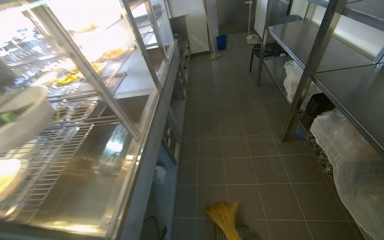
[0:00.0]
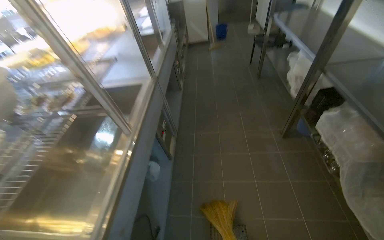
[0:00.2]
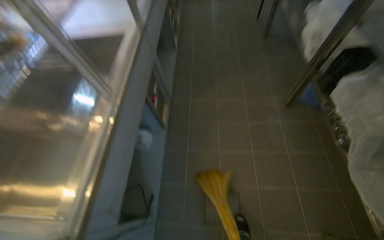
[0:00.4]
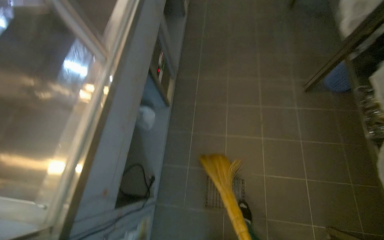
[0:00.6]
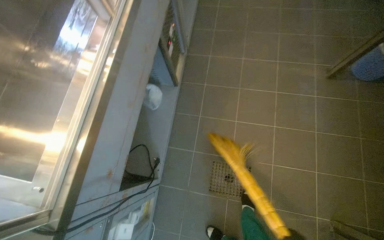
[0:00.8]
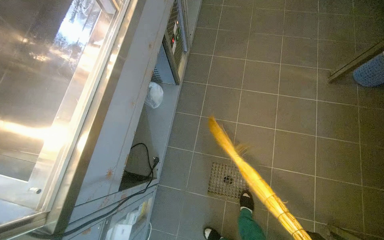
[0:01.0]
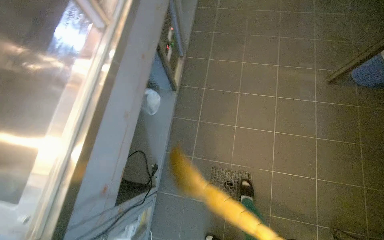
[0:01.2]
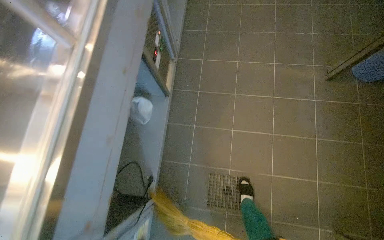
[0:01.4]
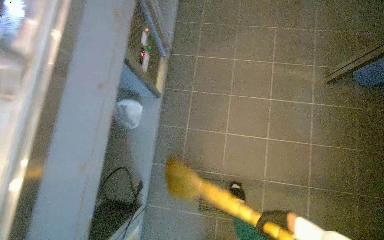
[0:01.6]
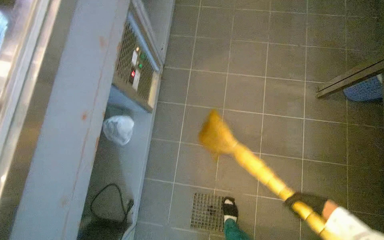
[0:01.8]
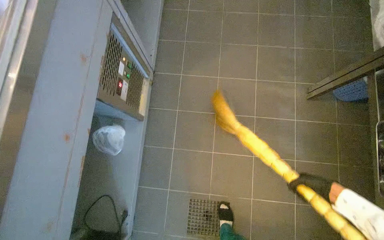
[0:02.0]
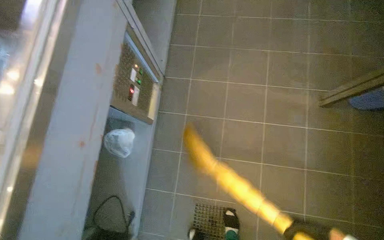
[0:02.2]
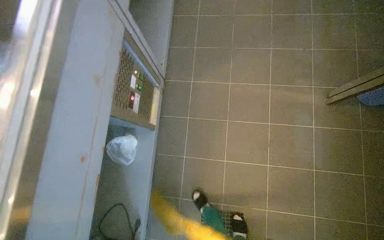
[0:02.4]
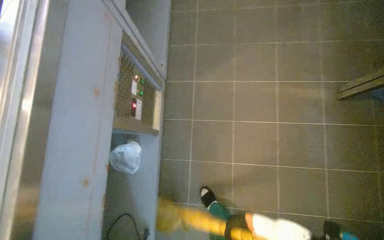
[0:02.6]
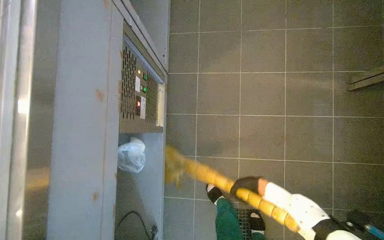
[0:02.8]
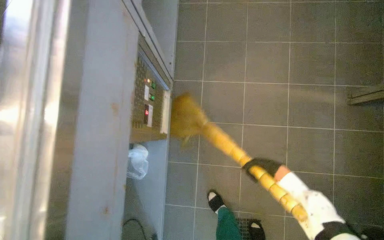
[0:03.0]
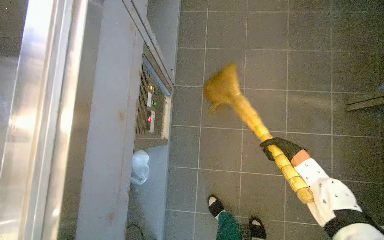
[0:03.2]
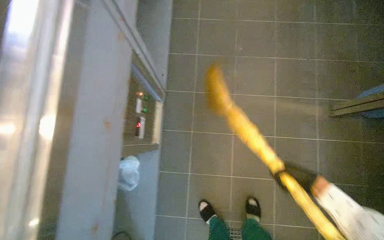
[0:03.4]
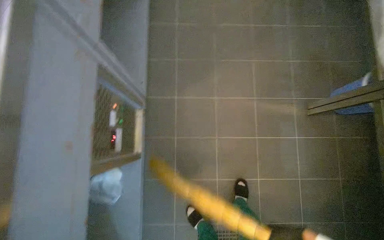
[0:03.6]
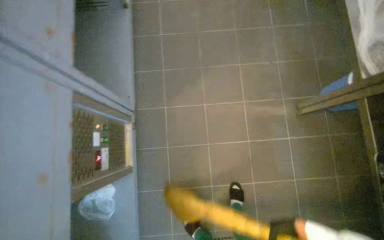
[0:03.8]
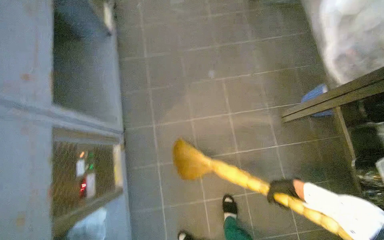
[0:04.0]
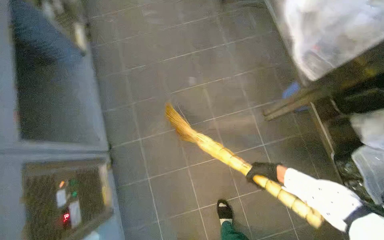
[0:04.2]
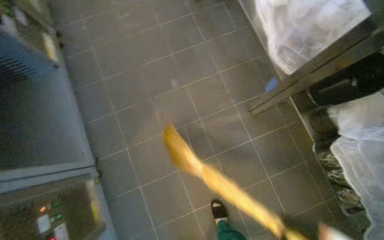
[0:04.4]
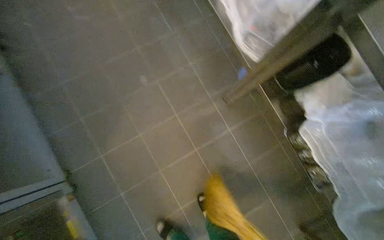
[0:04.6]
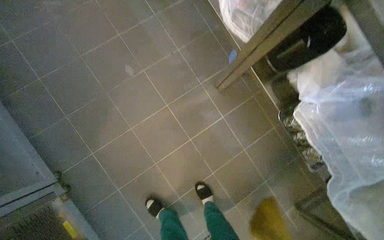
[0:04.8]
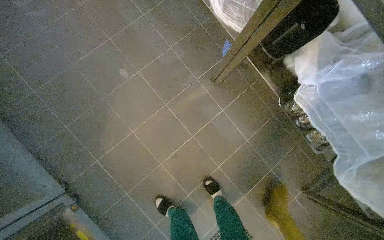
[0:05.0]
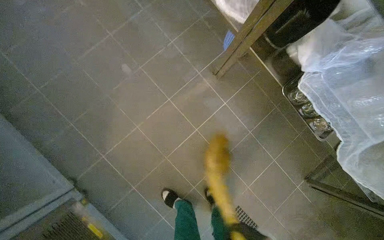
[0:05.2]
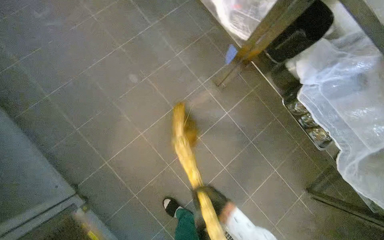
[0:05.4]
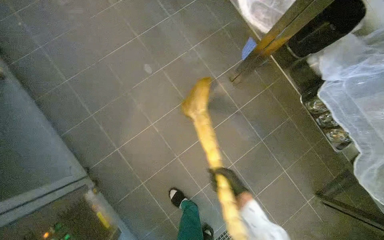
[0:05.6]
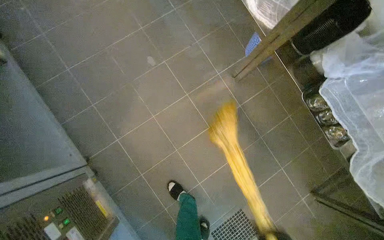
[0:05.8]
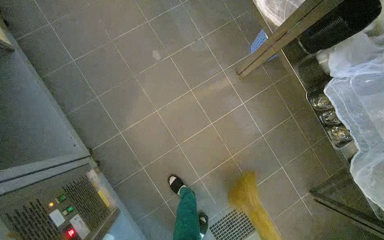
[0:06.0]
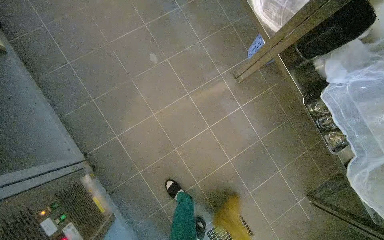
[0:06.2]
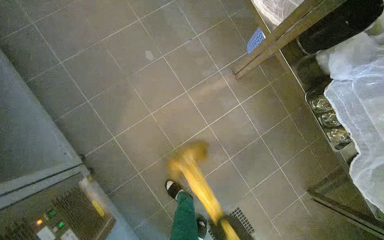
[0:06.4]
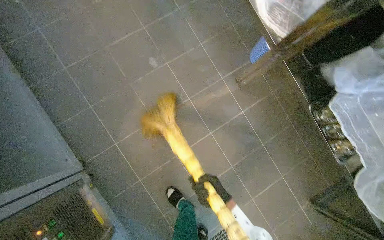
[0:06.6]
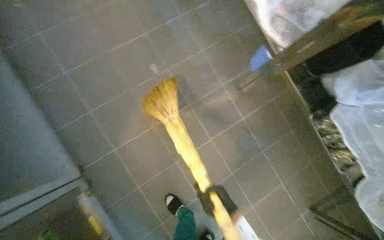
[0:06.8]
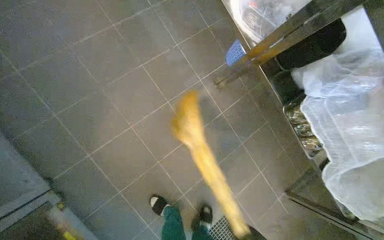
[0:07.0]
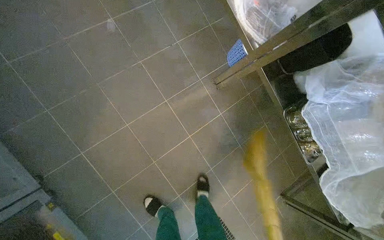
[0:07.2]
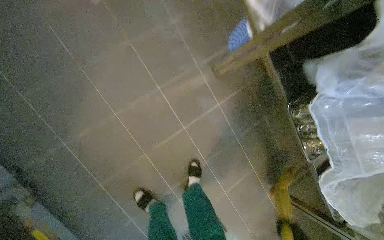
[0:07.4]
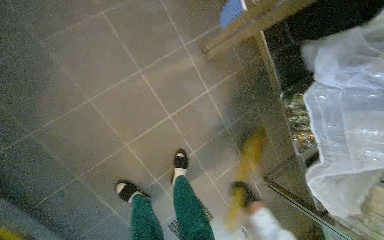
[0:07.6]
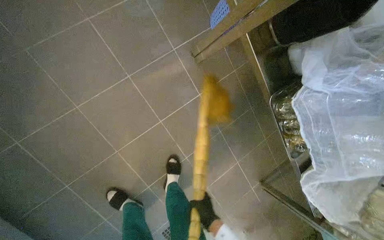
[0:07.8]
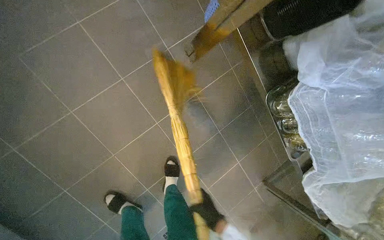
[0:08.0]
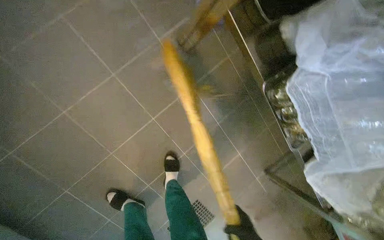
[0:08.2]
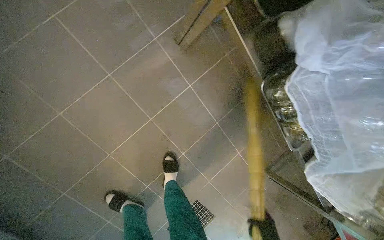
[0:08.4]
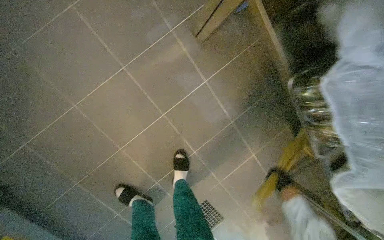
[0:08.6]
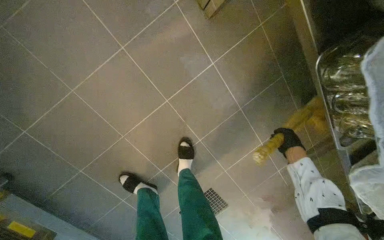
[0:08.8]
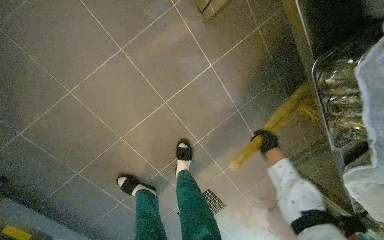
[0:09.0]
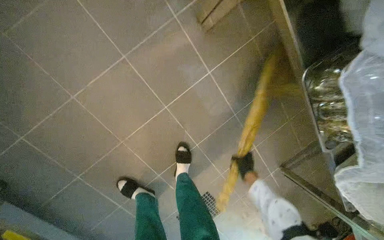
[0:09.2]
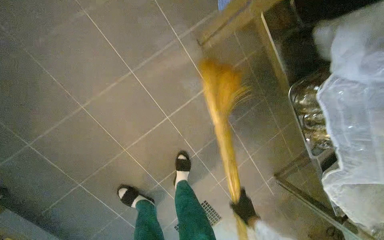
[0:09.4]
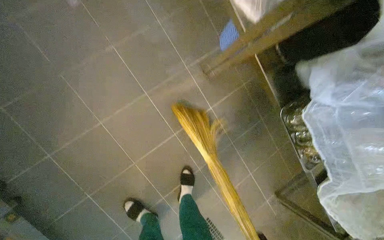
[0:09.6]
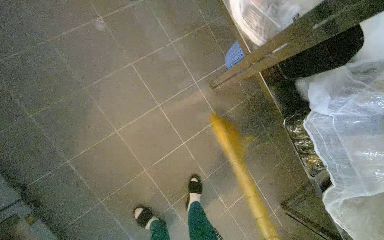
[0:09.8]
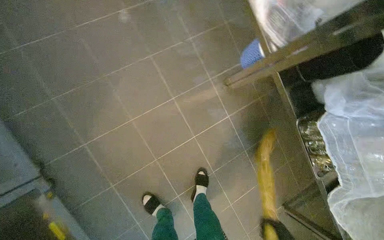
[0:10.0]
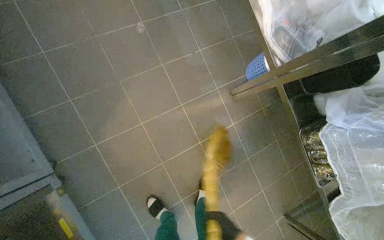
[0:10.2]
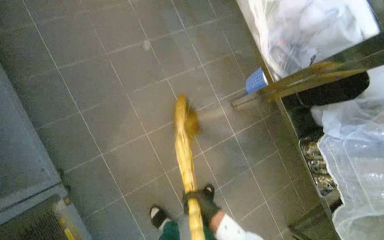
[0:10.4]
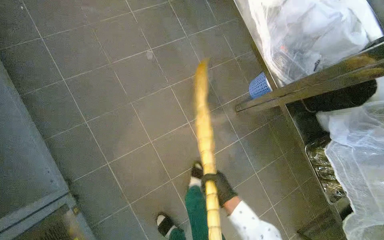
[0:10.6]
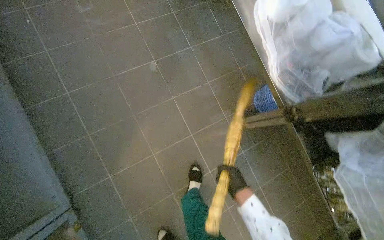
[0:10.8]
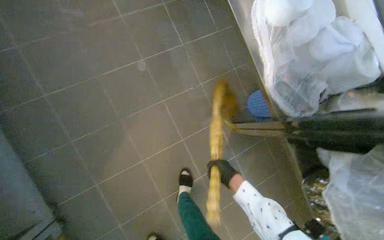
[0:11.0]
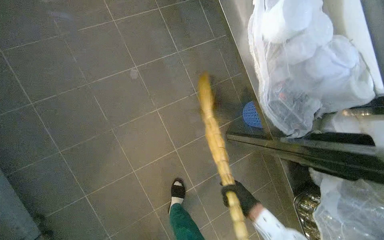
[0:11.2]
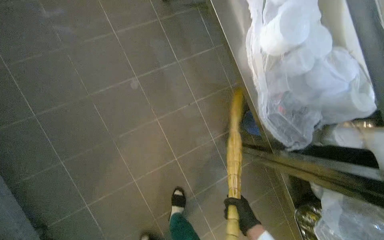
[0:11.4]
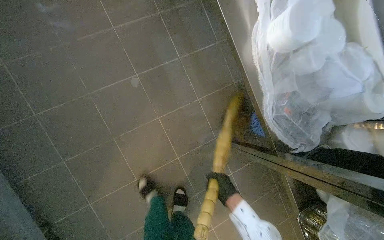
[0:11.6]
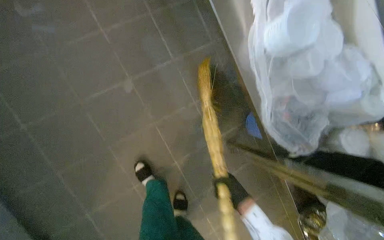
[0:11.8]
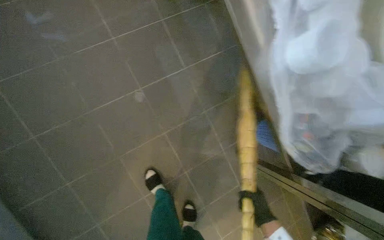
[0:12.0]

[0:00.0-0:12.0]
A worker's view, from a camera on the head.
Job: sweeping floor.
The whole recording: Sweeping kitchen floor. The worker sweeps the kitchen floor with a broom and dustpan.
0:00.0 to 0:01.6: The wearer moves approximately 60 cm. The wearer looks some 35 degrees further downward.
0:03.0 to 0:04.4: The camera travels approximately 50 cm. Everything in view rotates roughly 25 degrees counterclockwise.
0:09.0 to 0:10.4: The camera is carried some 40 cm. The camera pitches upward, by roughly 25 degrees.
0:10.4 to 0:12.0: The camera travels some 60 cm.

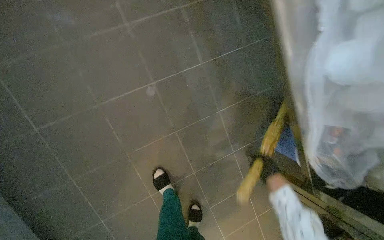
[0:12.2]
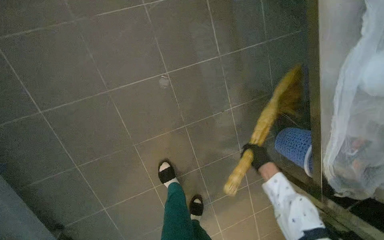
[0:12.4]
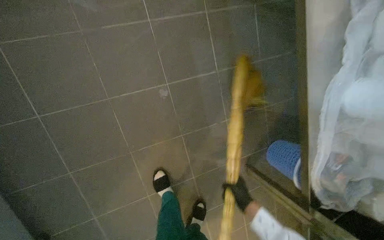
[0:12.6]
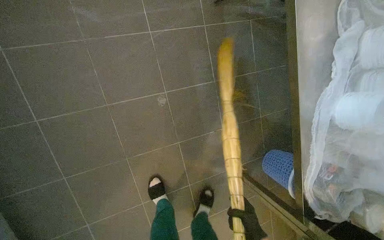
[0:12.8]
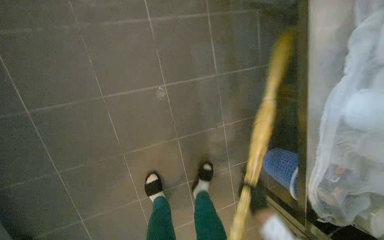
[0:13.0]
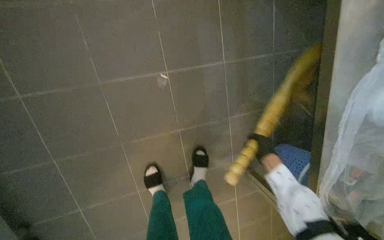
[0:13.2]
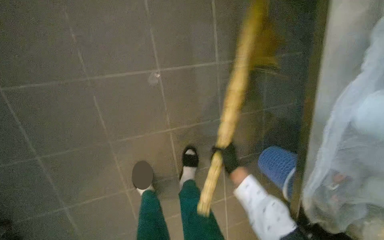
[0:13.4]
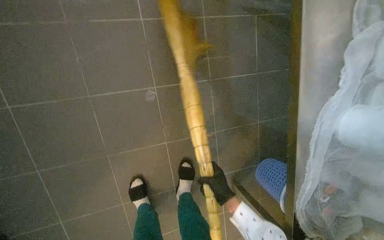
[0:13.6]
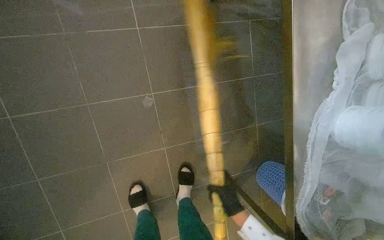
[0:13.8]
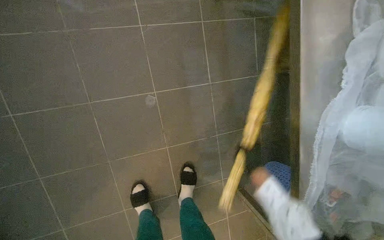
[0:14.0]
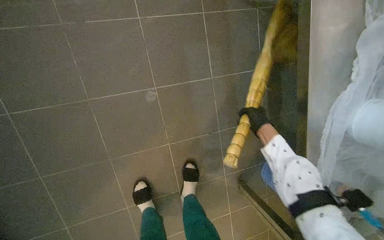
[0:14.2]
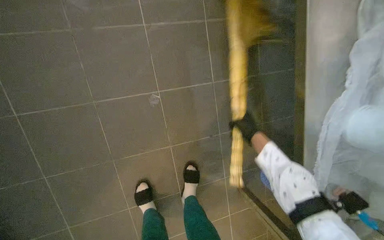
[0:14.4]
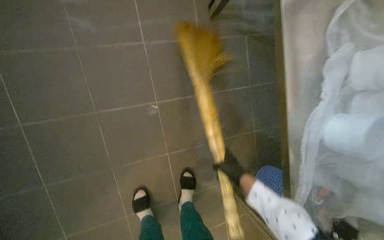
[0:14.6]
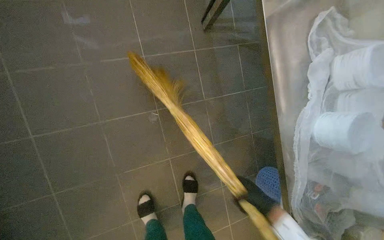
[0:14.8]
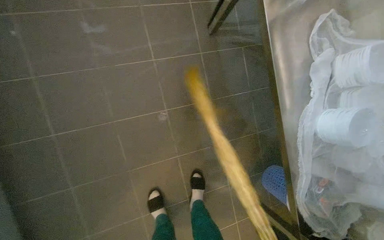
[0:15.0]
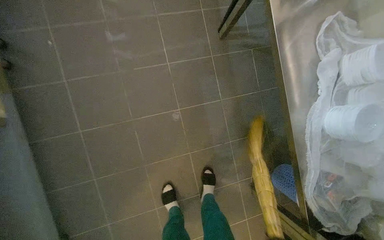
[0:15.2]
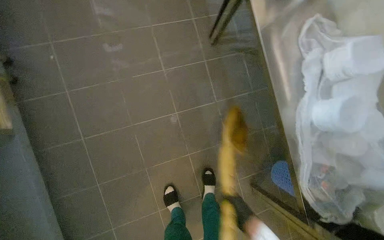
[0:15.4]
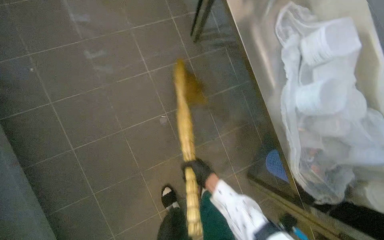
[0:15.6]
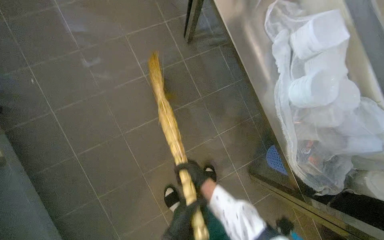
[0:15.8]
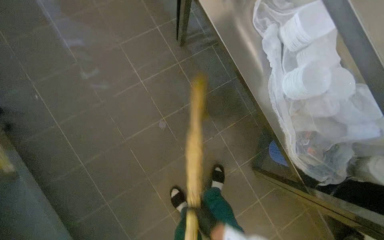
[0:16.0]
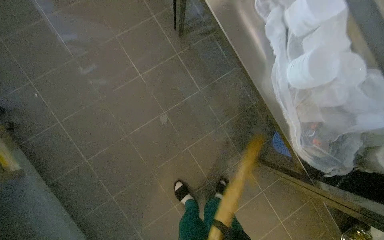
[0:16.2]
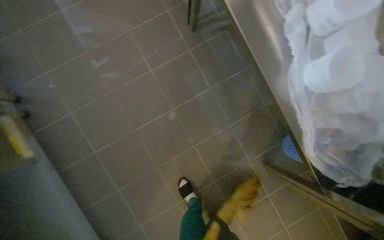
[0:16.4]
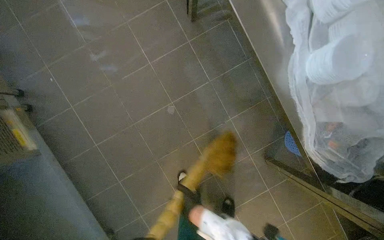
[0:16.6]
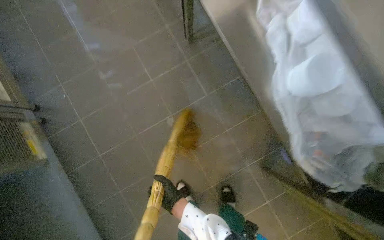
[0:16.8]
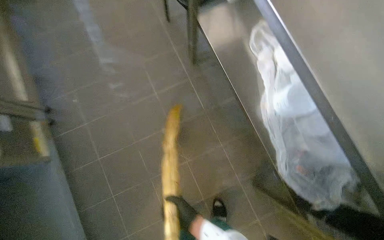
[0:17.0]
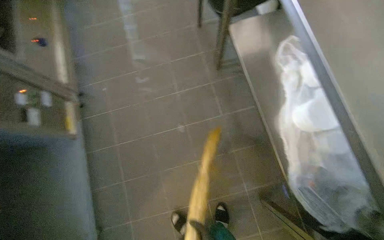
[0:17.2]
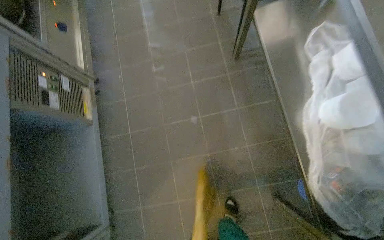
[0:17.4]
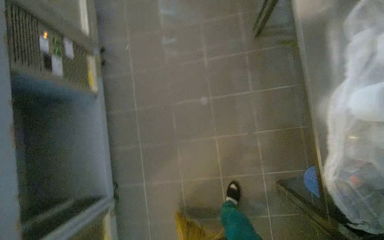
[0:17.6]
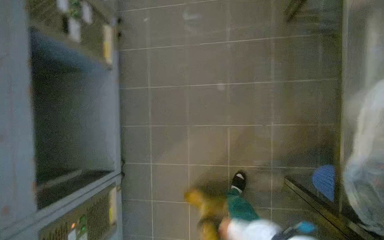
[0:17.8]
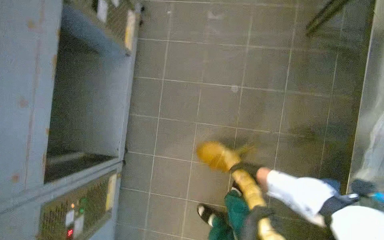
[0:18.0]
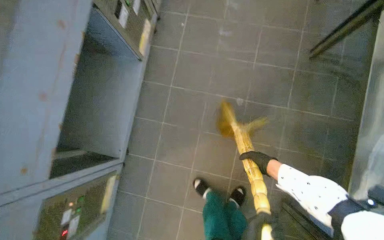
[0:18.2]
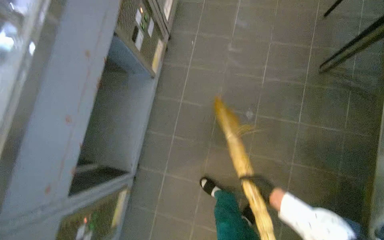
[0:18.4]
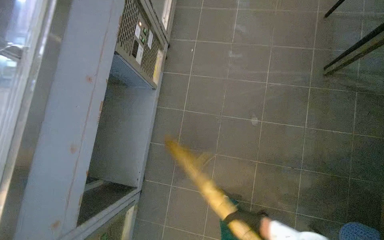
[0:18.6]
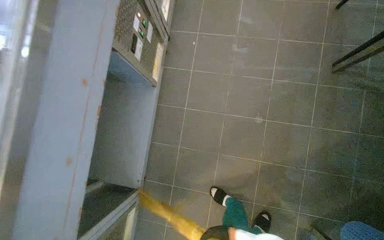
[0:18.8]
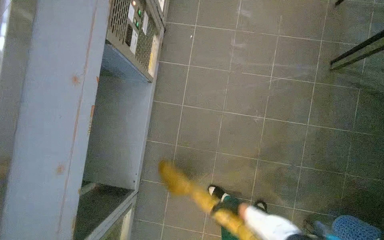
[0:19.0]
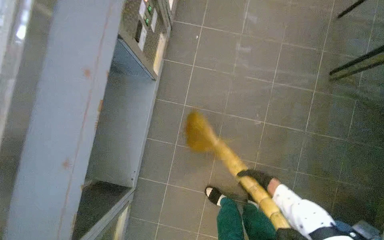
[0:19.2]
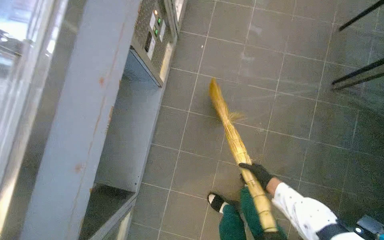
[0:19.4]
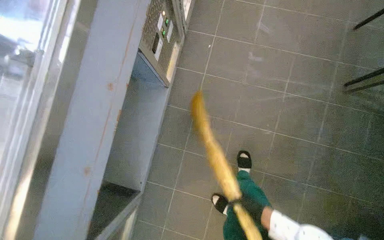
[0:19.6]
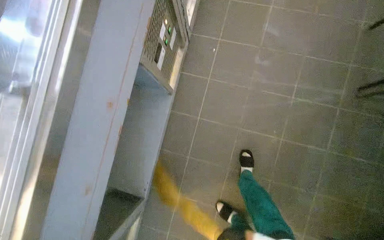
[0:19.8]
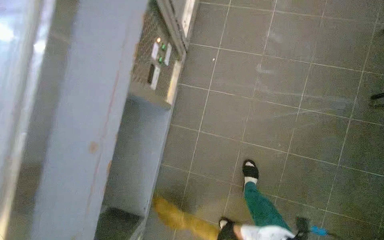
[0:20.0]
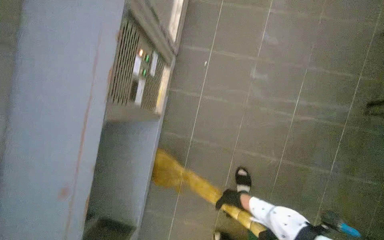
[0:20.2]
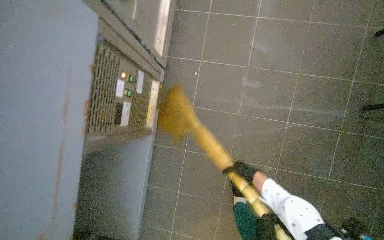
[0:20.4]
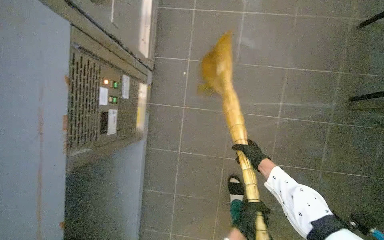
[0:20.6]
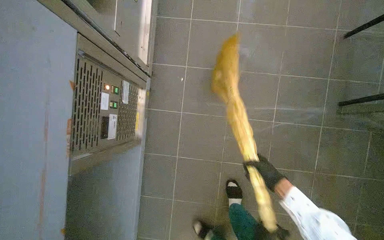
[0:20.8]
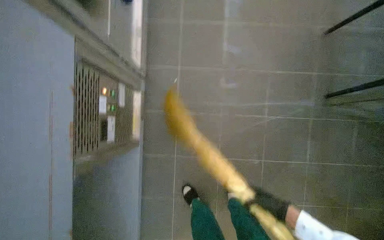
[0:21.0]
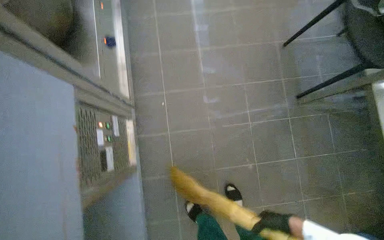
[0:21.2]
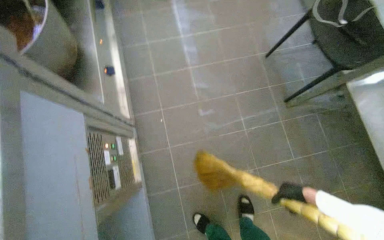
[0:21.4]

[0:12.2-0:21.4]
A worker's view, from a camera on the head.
Job: sweeping floor.
The whole recording: Sweeping kitchen floor. The worker sweeps the kitchen floor with a broom and dustpan.
0:16.8 to 0:18.4: Everything in view rotates roughly 40 degrees clockwise.
0:19.8 to 0:21.4: The scene turns roughly 30 degrees counterclockwise in the picture.
